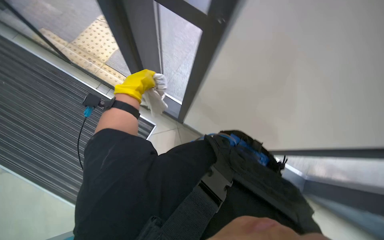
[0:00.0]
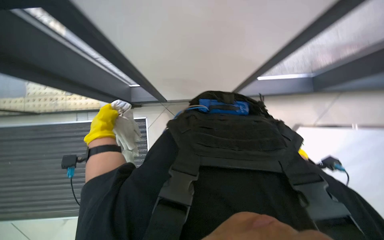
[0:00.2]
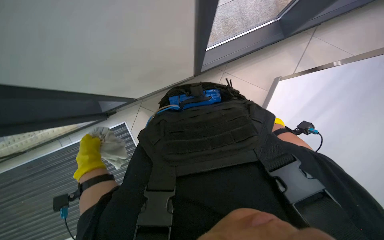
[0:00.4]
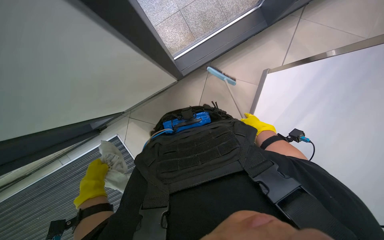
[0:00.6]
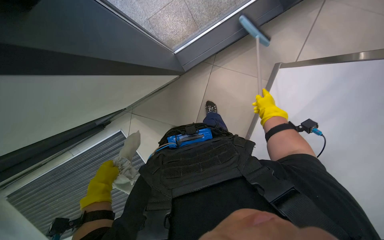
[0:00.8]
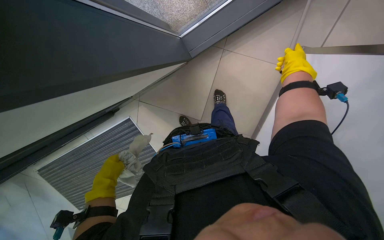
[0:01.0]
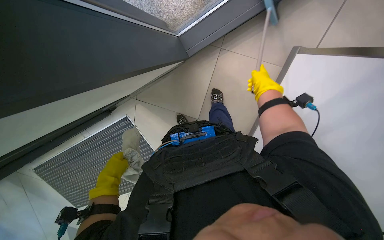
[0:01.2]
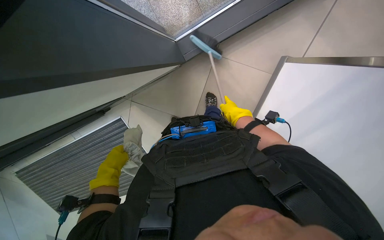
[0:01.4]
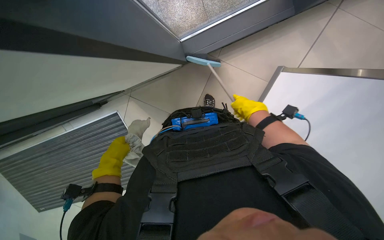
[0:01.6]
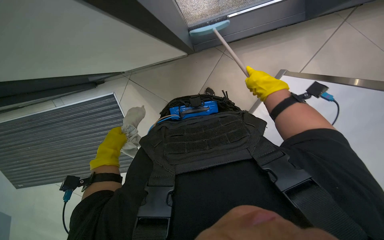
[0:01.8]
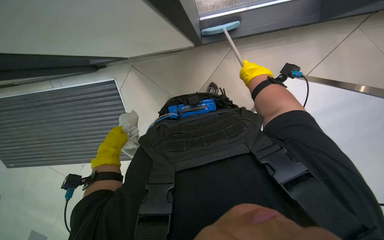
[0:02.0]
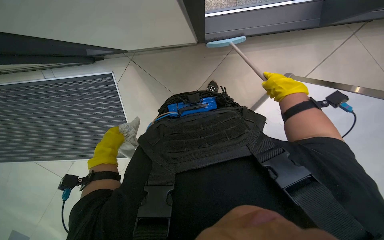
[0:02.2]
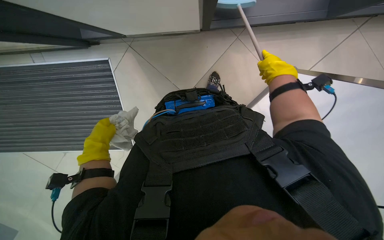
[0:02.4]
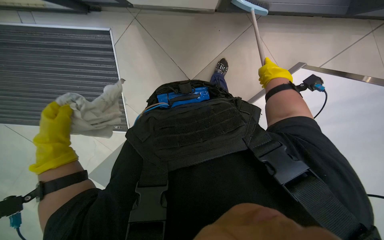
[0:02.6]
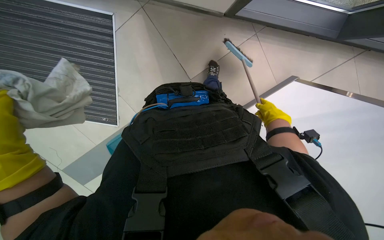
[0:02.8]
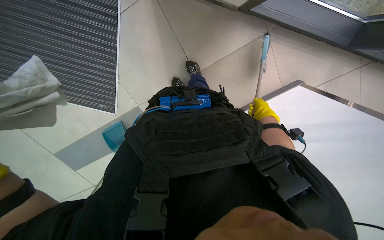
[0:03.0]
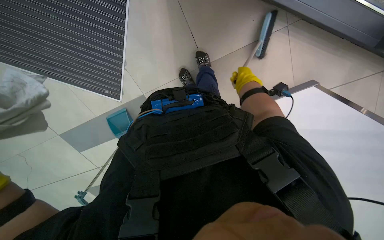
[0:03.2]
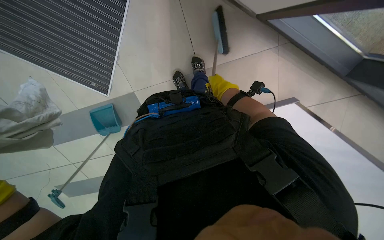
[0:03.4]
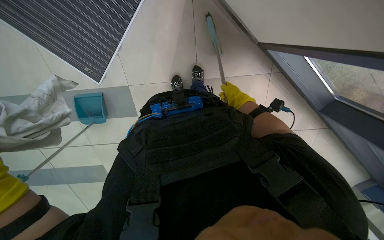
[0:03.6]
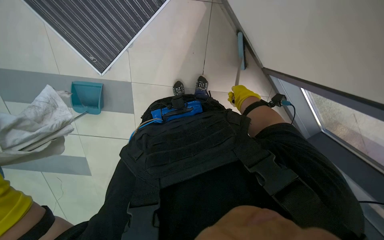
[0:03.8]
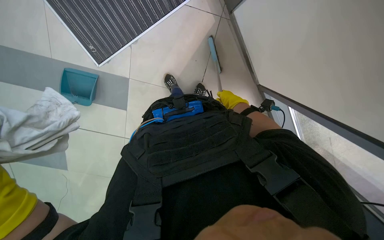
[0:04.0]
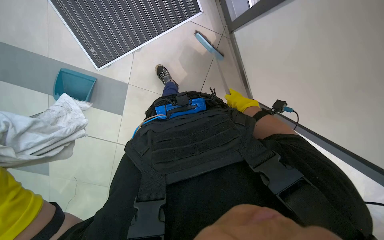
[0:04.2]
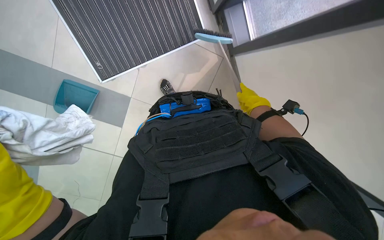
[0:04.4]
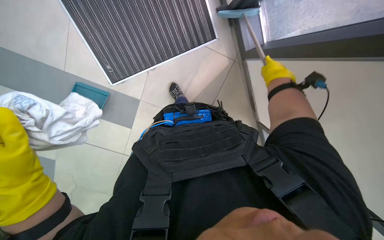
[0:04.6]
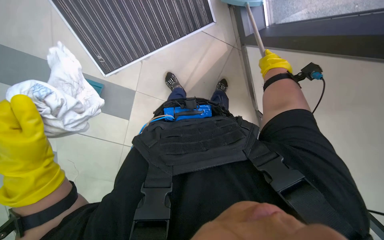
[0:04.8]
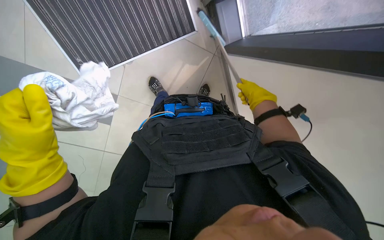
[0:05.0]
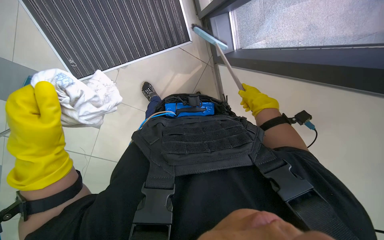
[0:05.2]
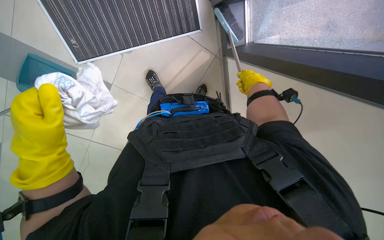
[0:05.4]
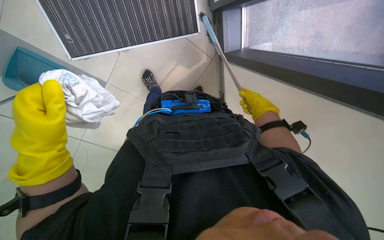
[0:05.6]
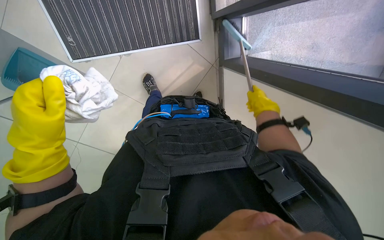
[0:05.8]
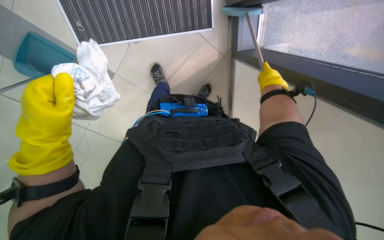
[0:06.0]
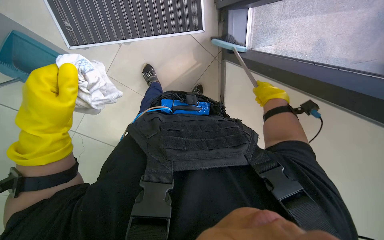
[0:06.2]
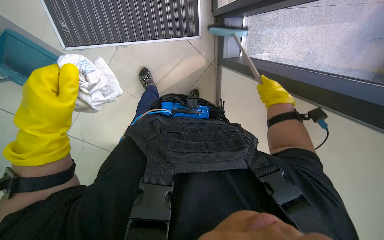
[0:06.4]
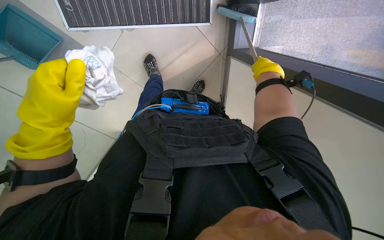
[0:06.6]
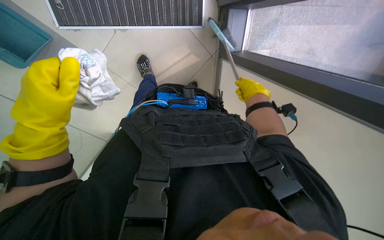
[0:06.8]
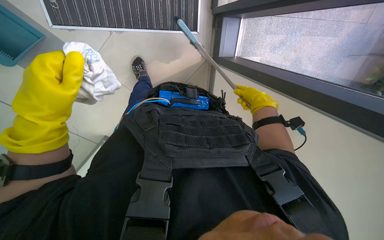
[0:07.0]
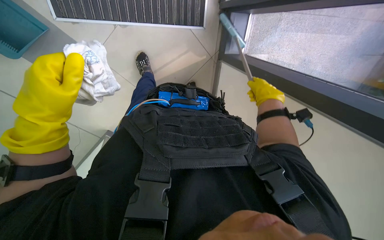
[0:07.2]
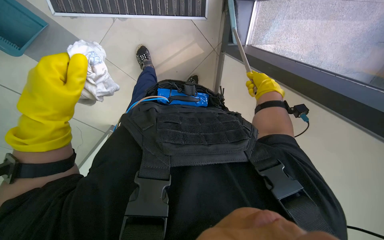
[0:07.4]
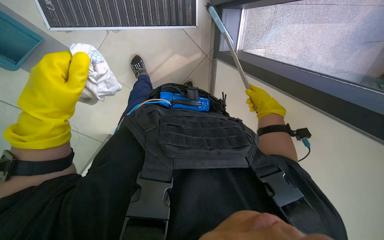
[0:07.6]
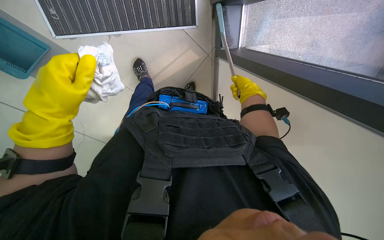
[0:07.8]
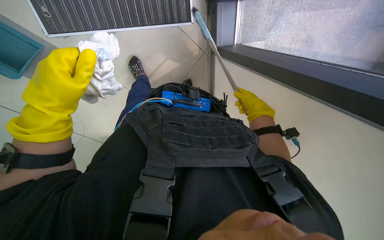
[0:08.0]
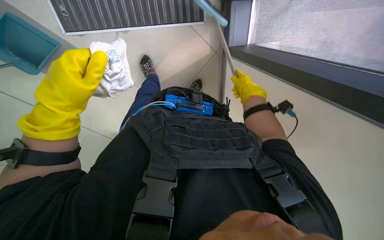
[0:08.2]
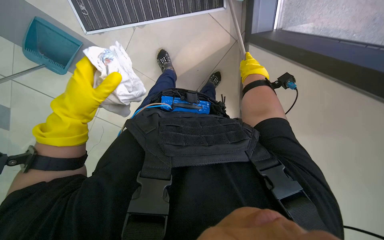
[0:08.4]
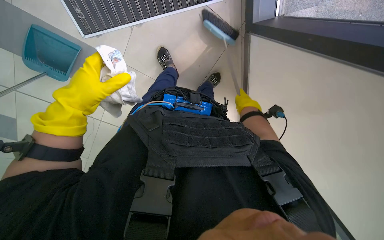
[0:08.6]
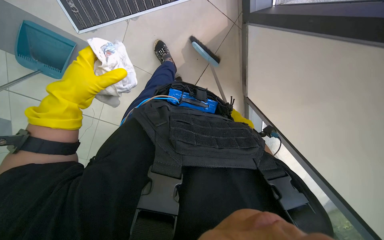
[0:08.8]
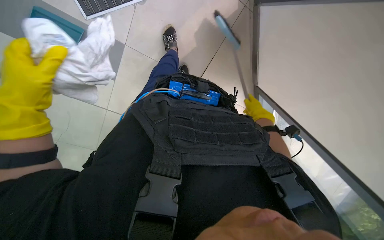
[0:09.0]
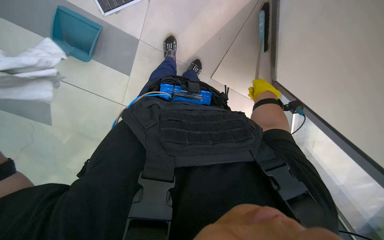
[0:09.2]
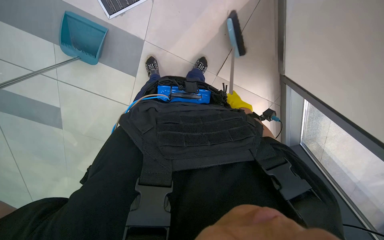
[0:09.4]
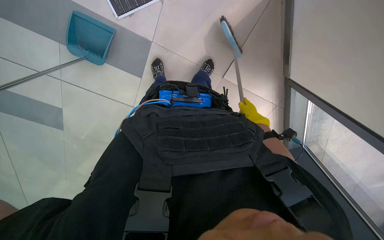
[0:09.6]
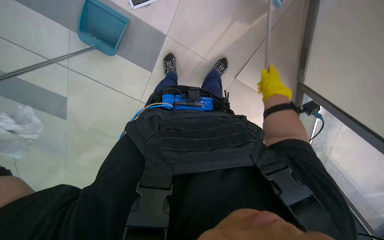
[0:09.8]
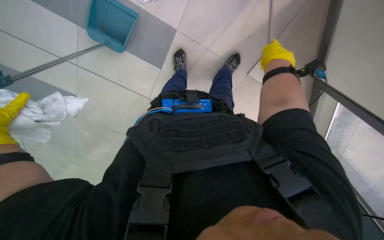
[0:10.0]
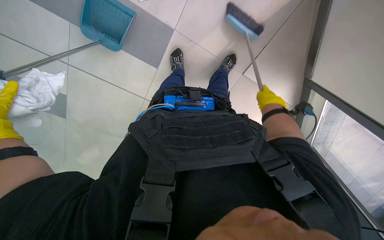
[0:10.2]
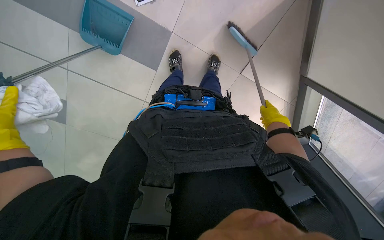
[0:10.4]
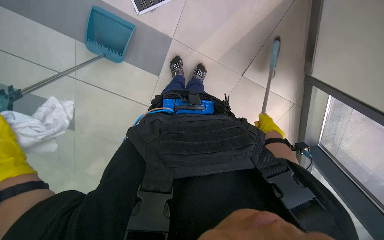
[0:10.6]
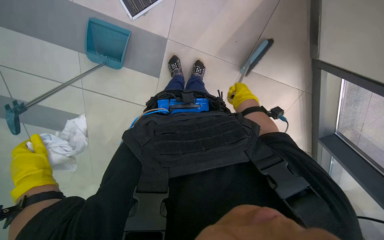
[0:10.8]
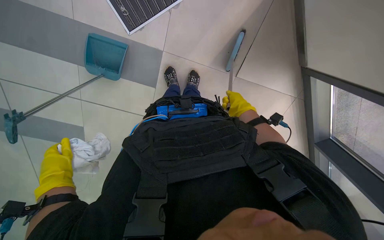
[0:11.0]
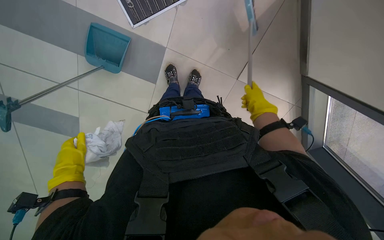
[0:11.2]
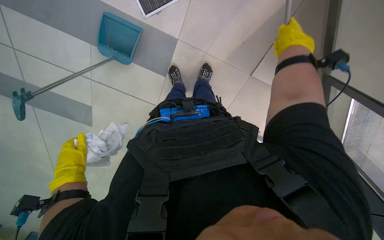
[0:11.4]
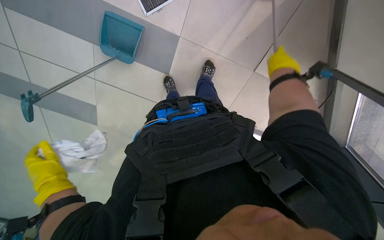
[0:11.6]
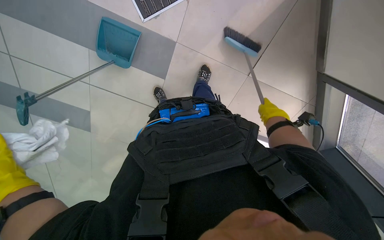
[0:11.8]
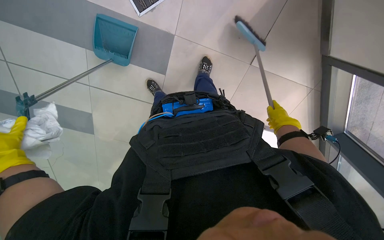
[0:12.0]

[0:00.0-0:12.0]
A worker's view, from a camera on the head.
Job: sweeping floor.
The whole recording: Sweeping floor with brush. The worker sweeps the floor with a brush and collects debris into a dustpan.
0:00.0 to 0:01.6: The scene turns approximately 25 degrees counterclockwise in the picture.
0:01.6 to 0:03.0: The view tips downward by about 20 degrees. The scene turns roughly 25 degrees clockwise in the picture. The right hand swings nearer and farther, some 15 cm each way, with 3 reversals.
0:03.0 to 0:04.4: The camera sweeps to the right, by about 20 degrees. The camera pitches upward, by some 15 degrees. The scene rotates clockwise by approximately 40 degrees.
0:04.4 to 0:06.0: The right hand swings up and down the picture, roughly 15 cm each way, with 2 reversals.
0:06.0 to 0:07.6: The right hand goes up and down the picture, about 10 cm each way, reversing 2 times.
0:07.6 to 0:09.0: The camera is aimed some 15 degrees further to the left. The view tilts approximately 15 degrees downward. The right hand reaches roughly 10 cm up the picture, then returns.
0:09.0 to 0:10.4: The right hand moves nearer and farther over approximately 30 cm, changing direction 2 times.
0:10.4 to 0:12.0: The right hand goes up the picture and returns, some 20 cm each way.

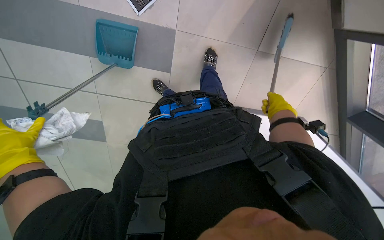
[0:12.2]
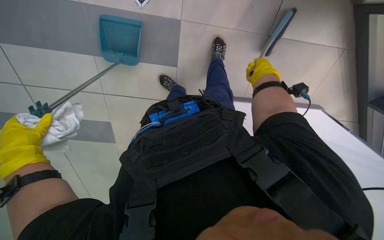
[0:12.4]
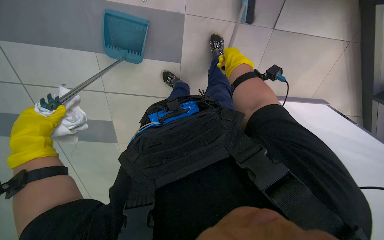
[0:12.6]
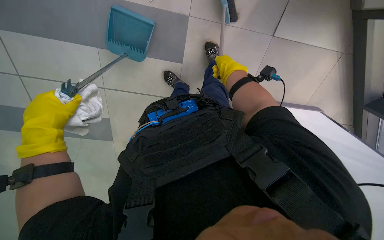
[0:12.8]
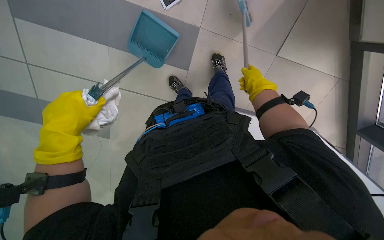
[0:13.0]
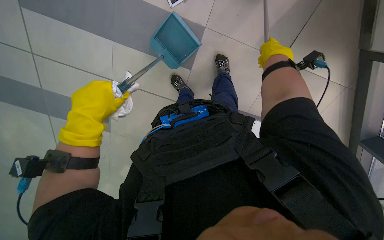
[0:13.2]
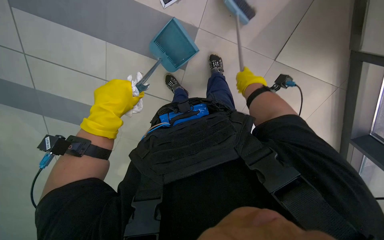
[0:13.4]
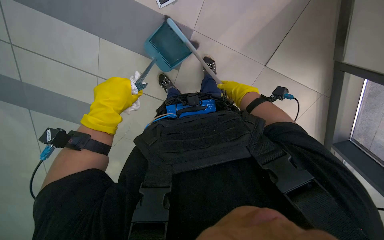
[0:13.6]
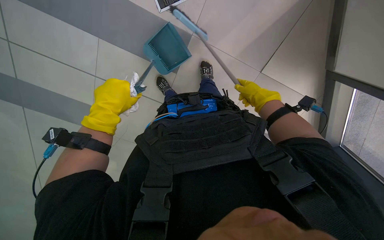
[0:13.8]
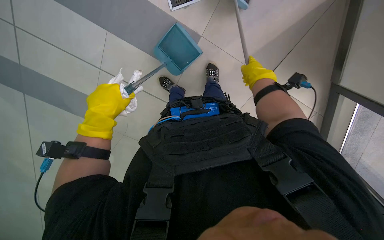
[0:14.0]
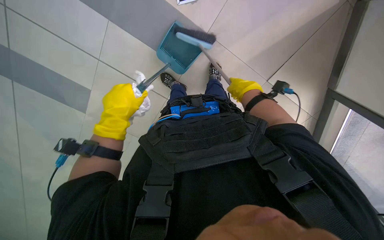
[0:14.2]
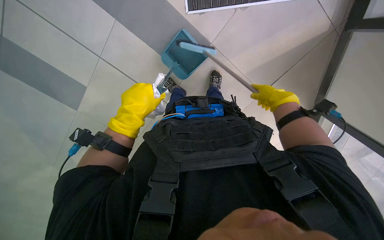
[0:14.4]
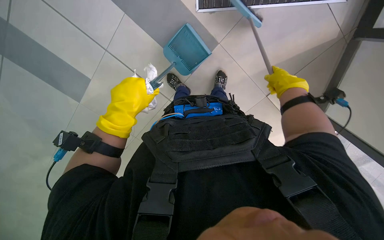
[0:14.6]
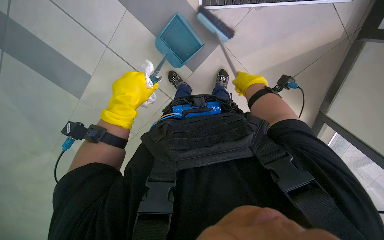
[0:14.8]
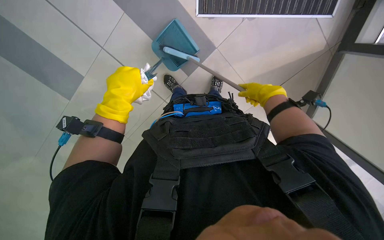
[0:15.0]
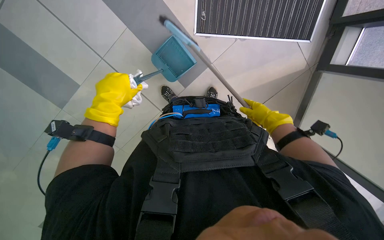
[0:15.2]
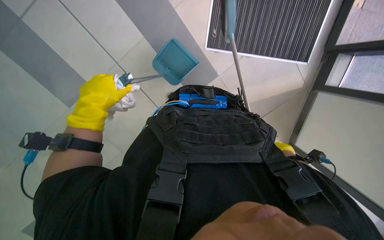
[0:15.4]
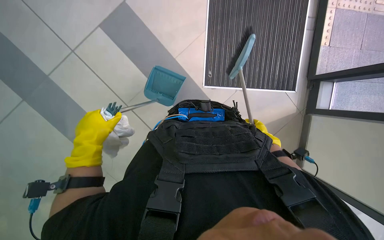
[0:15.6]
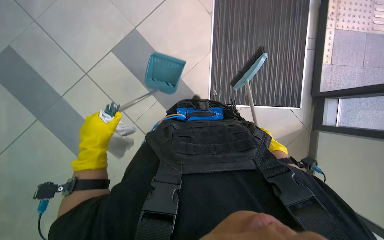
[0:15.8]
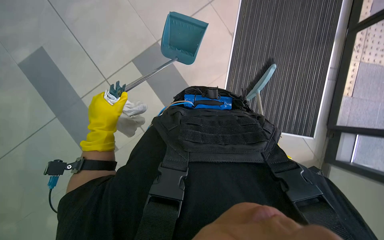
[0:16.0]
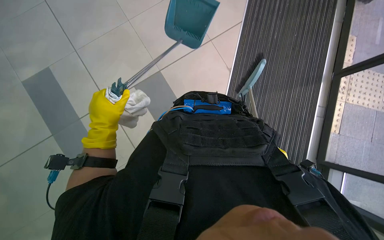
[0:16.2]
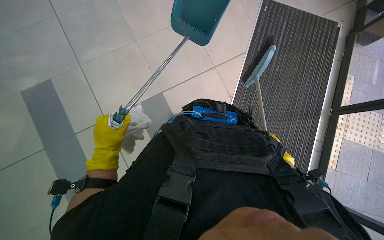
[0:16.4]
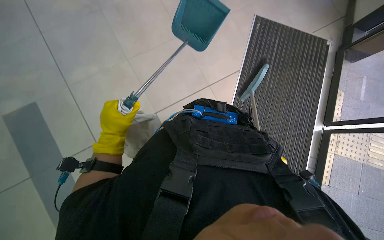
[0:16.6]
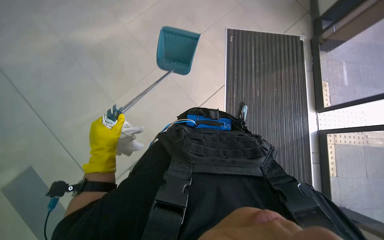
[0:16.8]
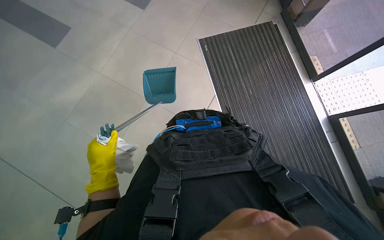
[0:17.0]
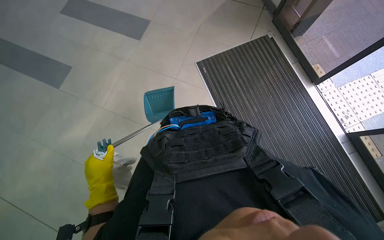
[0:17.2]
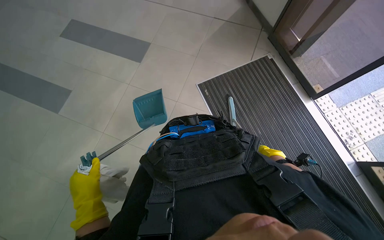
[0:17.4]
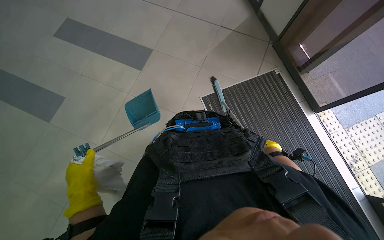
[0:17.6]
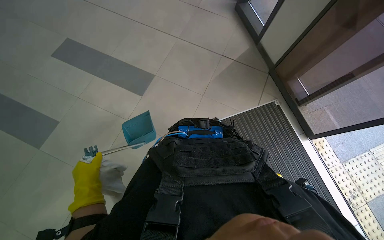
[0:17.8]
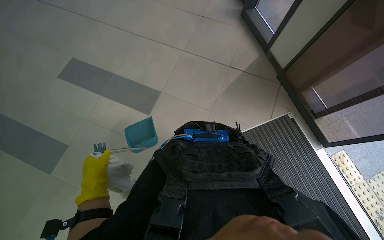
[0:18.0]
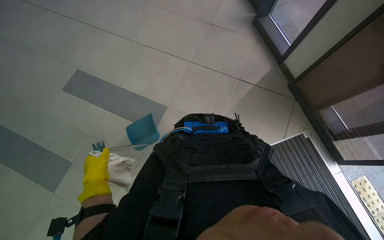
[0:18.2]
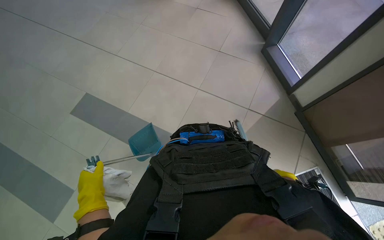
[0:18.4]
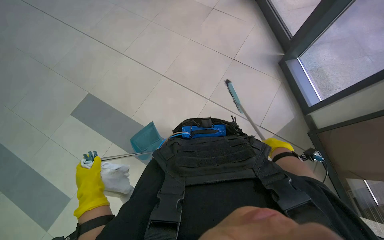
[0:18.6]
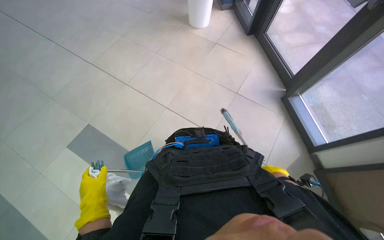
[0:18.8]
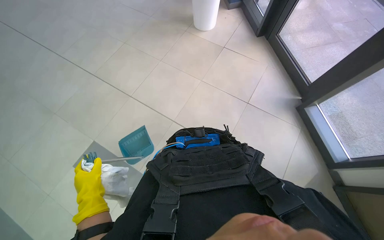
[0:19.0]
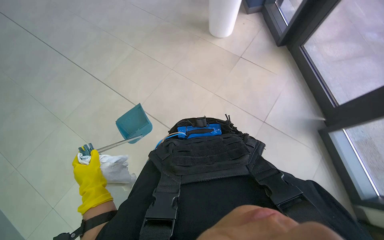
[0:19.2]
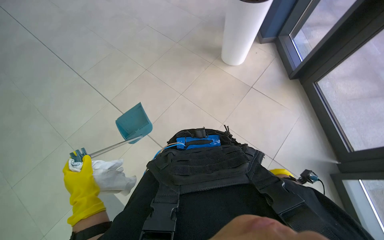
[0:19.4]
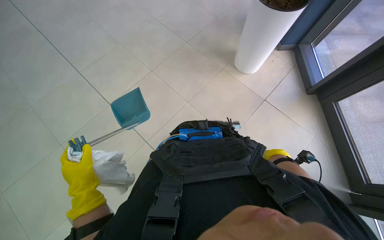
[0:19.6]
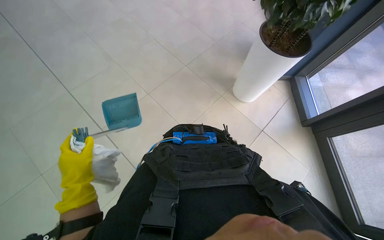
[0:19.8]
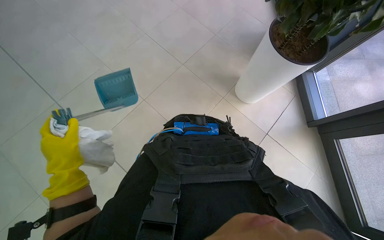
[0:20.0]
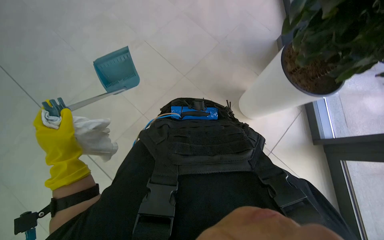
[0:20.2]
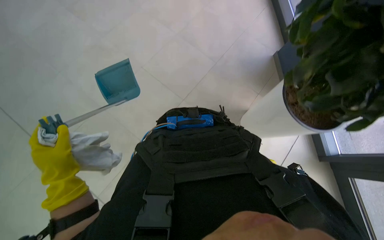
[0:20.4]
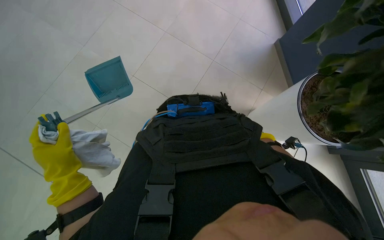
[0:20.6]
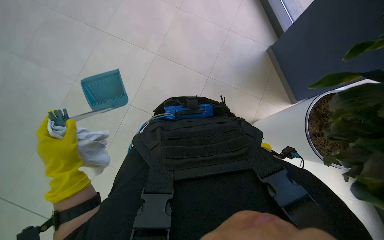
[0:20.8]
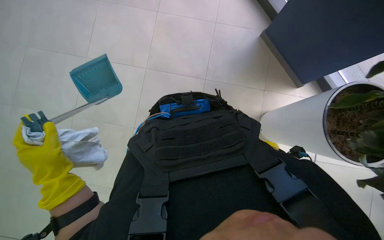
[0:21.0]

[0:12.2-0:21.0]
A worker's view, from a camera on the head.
Job: sweeping floor.
The whole recording: Sweeping floor with brush. The worker sweeps the floor with a brush and collects debris into a dustpan.
0:12.2 to 0:13.6: The right hand is displaced to the left and up the picture by approximately 20 cm.
0:13.6 to 0:15.2: The right hand heads nearer to the camera, covering some 15 cm.
0:15.2 to 0:16.6: The view tips upward by some 15 degrees.
0:18.0 to 0:19.6: The wearer looks about 20 degrees further upward.
0:19.6 to 0:21.0: The left hand moves up the picture, roughly 15 cm.
